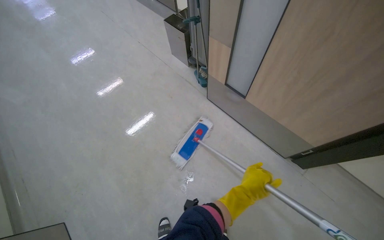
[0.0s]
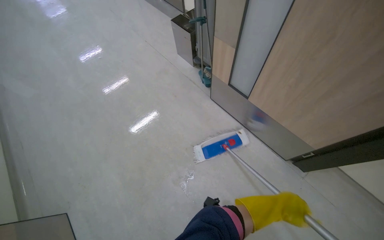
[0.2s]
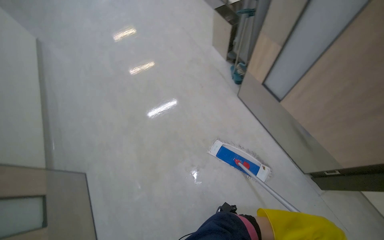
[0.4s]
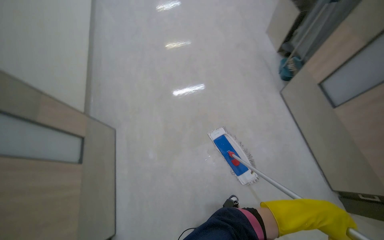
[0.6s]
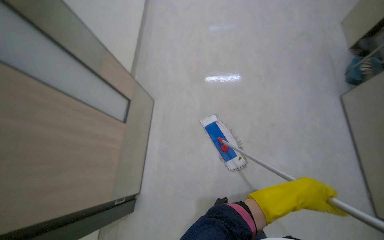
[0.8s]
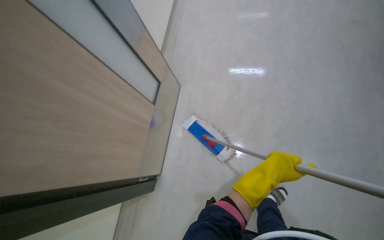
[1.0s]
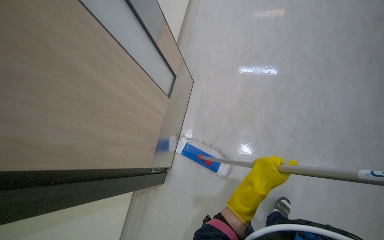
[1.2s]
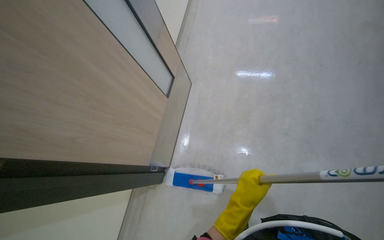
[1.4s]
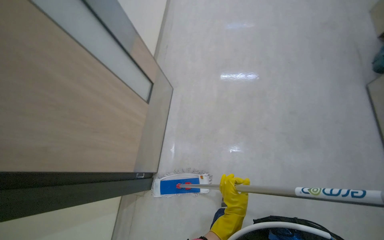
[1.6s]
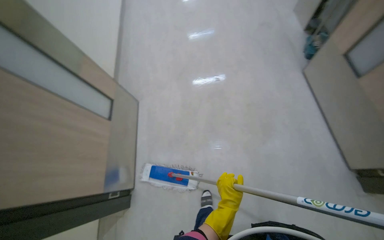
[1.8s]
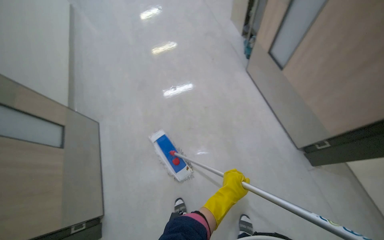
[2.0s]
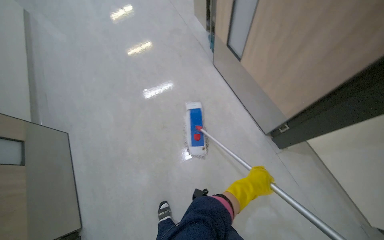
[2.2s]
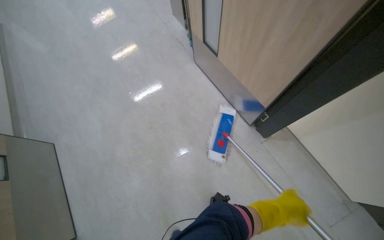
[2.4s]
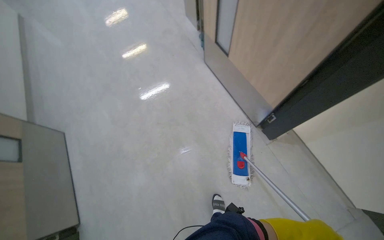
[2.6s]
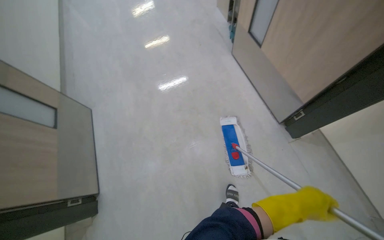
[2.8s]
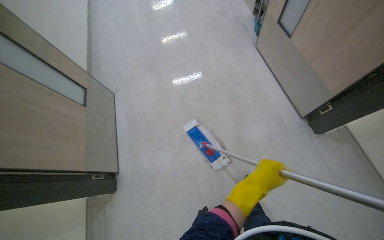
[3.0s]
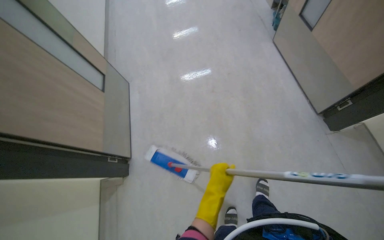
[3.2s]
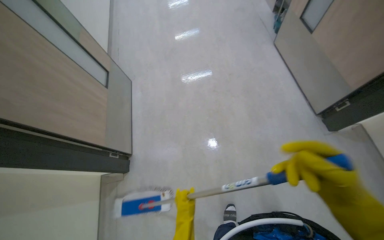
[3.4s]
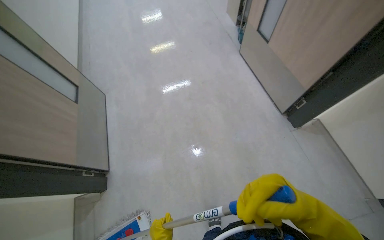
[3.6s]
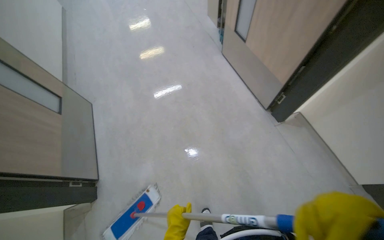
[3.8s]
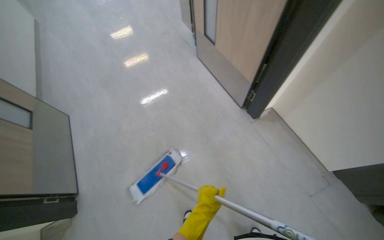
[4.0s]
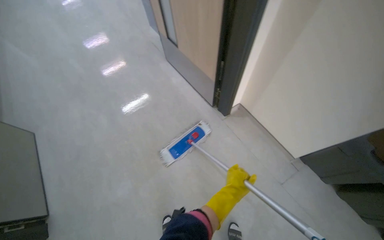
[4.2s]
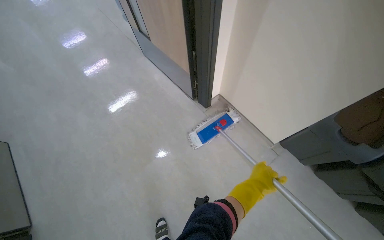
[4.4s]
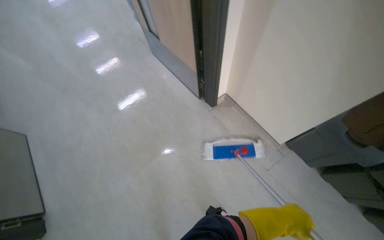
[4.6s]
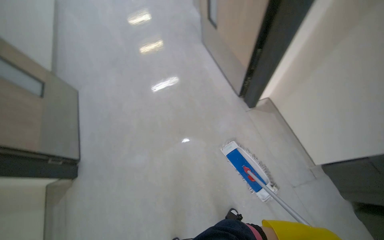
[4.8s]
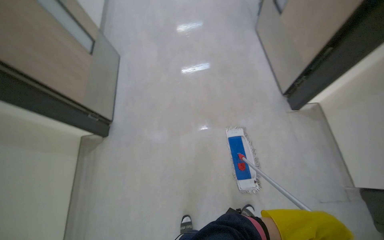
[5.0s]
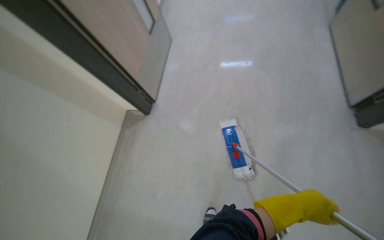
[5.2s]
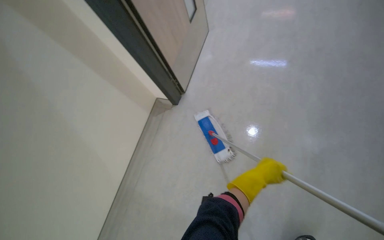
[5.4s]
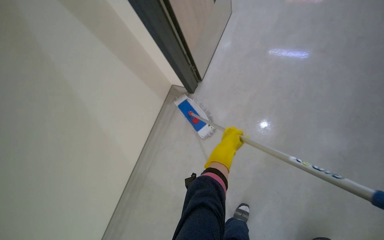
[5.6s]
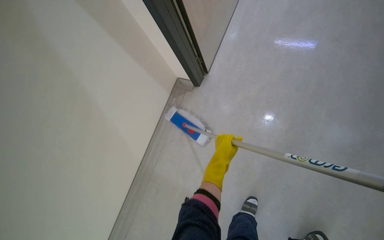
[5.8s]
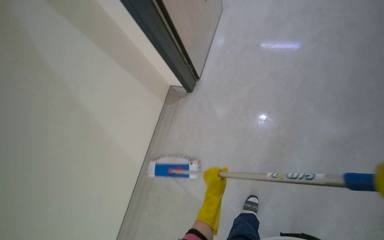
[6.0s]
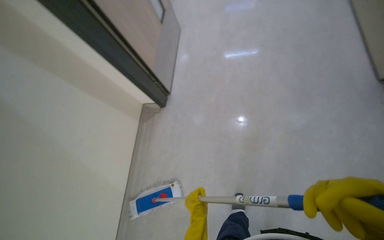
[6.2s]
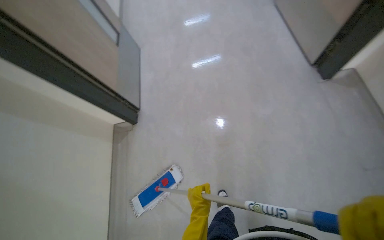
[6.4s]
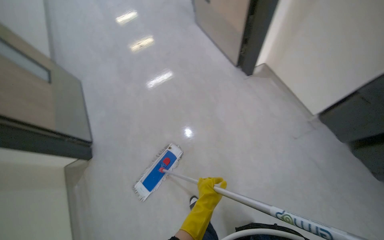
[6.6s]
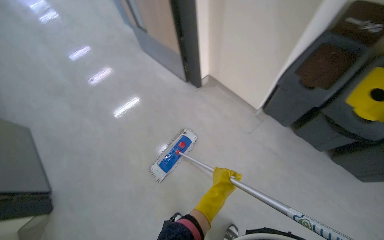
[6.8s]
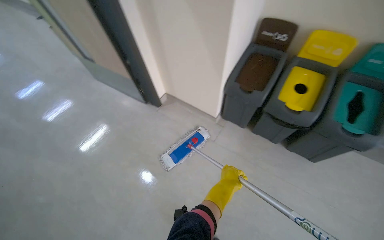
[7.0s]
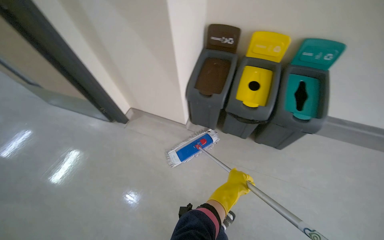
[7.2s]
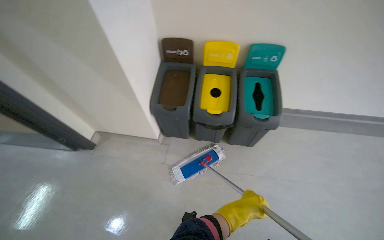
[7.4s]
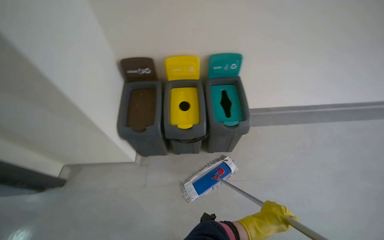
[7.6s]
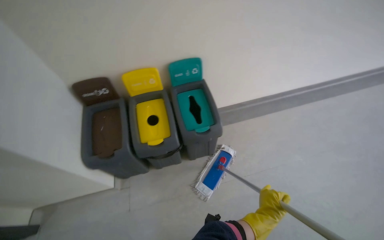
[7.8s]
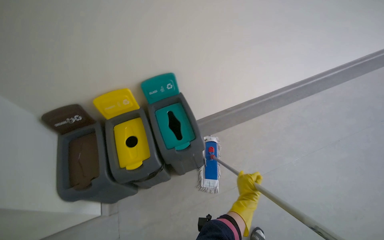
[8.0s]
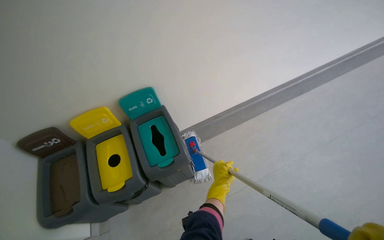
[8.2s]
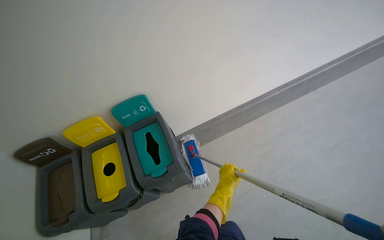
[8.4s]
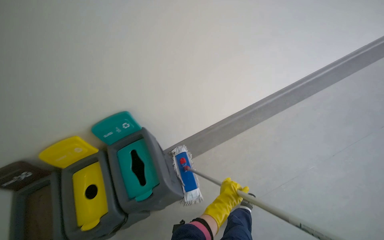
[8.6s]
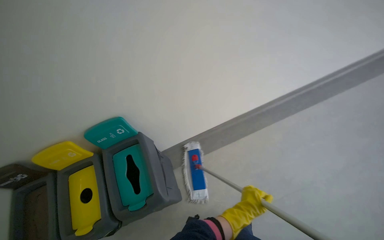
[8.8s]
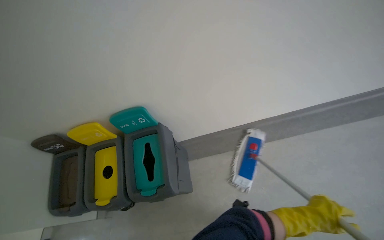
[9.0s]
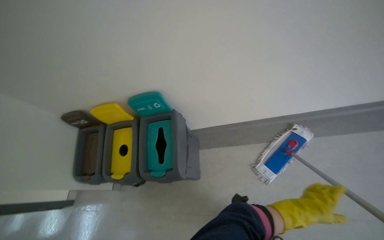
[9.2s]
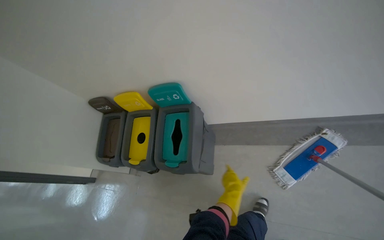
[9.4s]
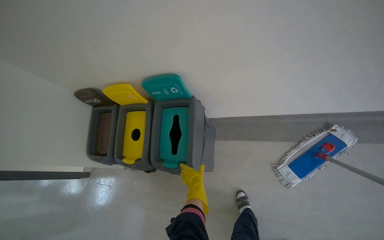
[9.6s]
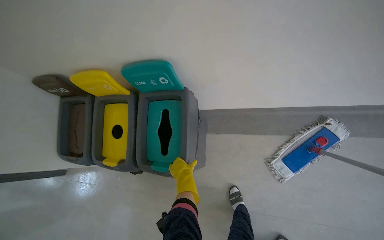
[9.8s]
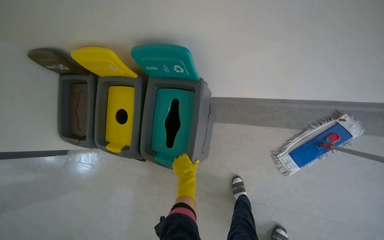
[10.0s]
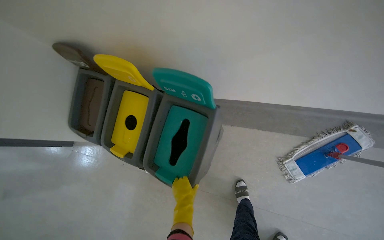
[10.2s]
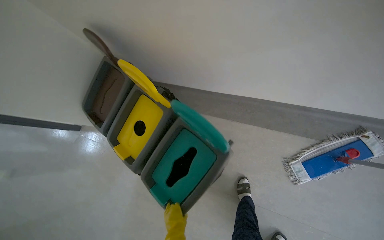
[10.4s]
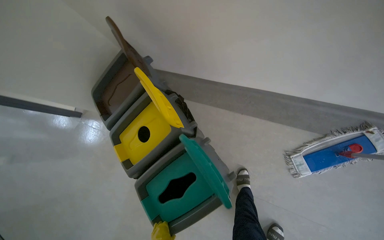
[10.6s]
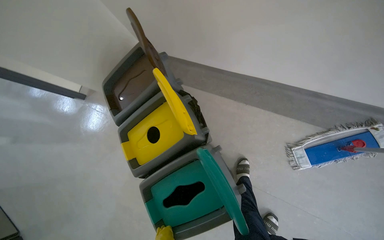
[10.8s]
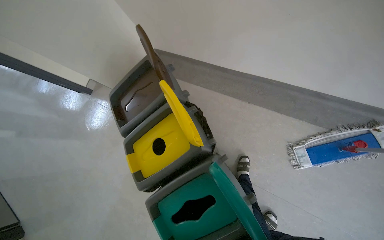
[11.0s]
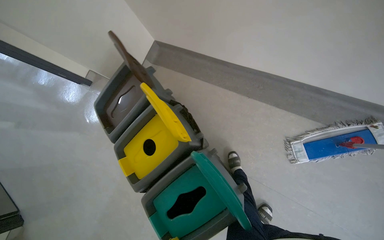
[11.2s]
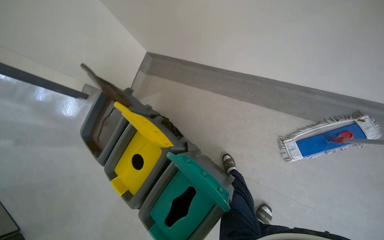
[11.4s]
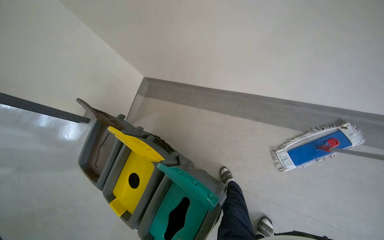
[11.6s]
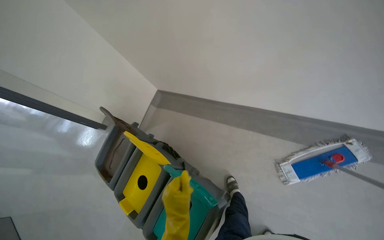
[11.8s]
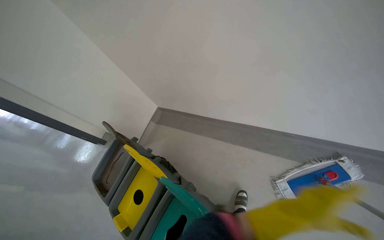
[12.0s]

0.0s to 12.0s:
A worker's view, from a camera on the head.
Job: mopping floor.
The whole recording: Mopping hallway floor. The worker mops the hallway floor using a flat mop and a bucket.
0.0s to 1.6s: The camera is carried roughly 40 cm. The head rotates roughly 50 degrees to the left.
1.6s to 3.0s: The camera travels about 40 cm. The head rotates about 25 degrees to the right.
3.0s to 4.4s: The head travels to the right, about 60 cm. The head rotates approximately 25 degrees to the right.
4.4s to 6.0s: The wearer moves about 50 cm. The wearer's head swings about 45 degrees to the left.
6.0s to 7.6s: The camera is carried about 1 m. The head rotates roughly 110 degrees to the right. The wearer looks about 30 degrees further upward.
7.6s to 9.0s: The wearer moves roughly 1 m.
9.0s to 10.4s: The view tips downward by some 25 degrees. The left hand goes about 60 cm to the left and farther from the camera.

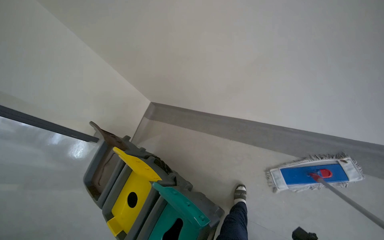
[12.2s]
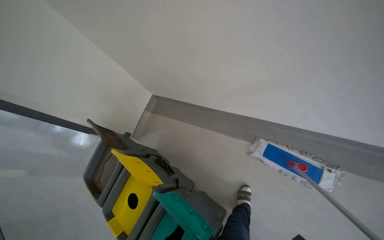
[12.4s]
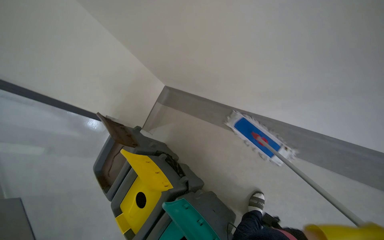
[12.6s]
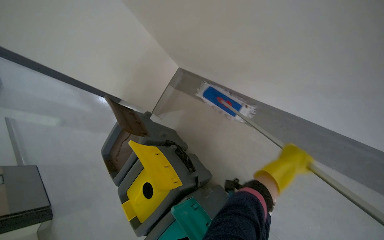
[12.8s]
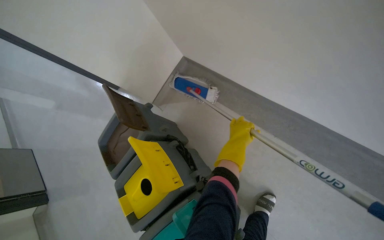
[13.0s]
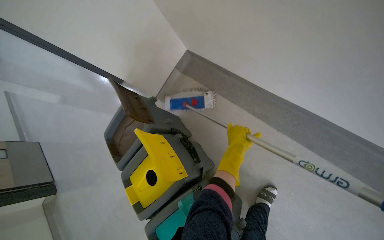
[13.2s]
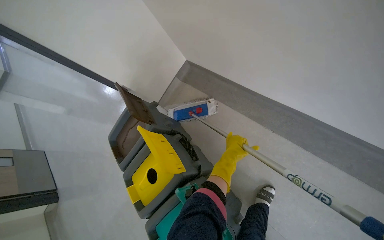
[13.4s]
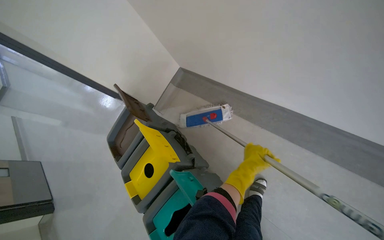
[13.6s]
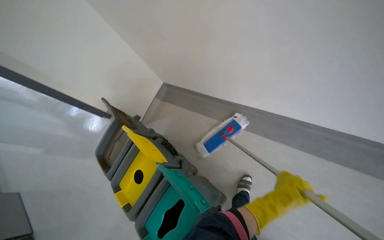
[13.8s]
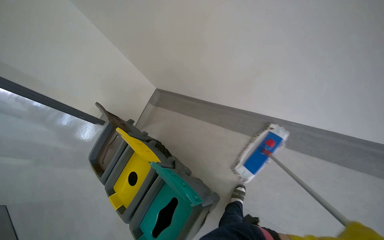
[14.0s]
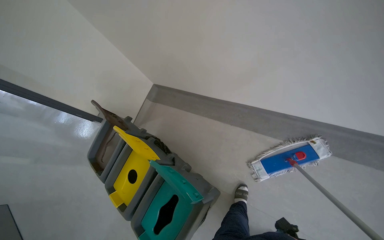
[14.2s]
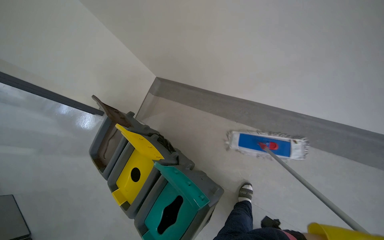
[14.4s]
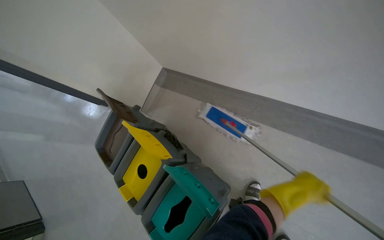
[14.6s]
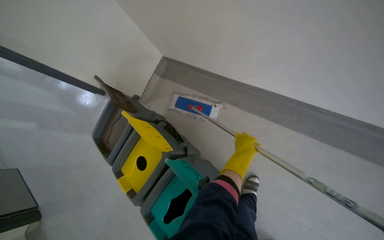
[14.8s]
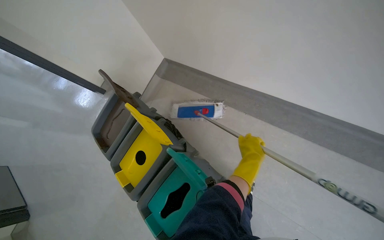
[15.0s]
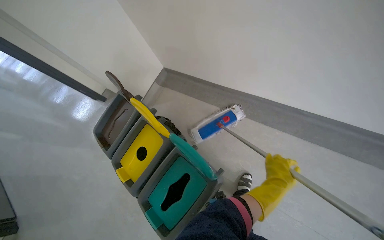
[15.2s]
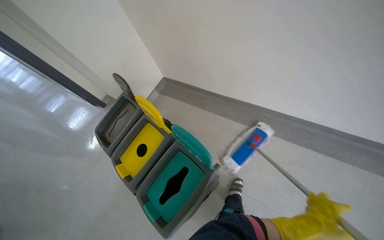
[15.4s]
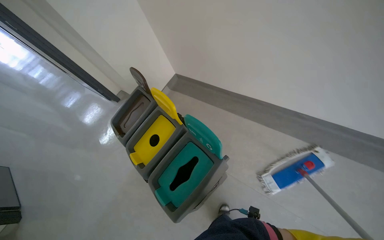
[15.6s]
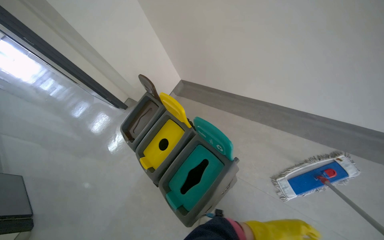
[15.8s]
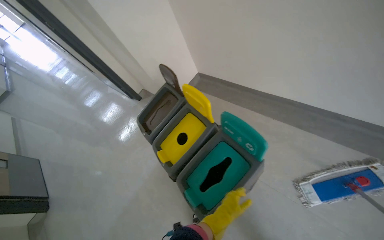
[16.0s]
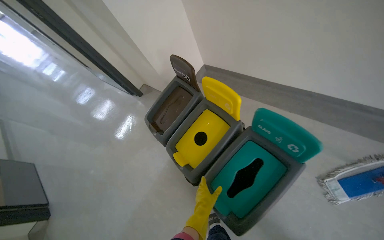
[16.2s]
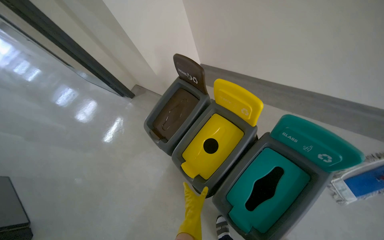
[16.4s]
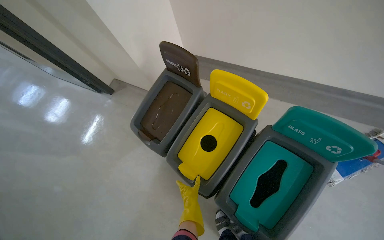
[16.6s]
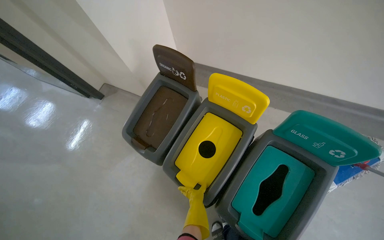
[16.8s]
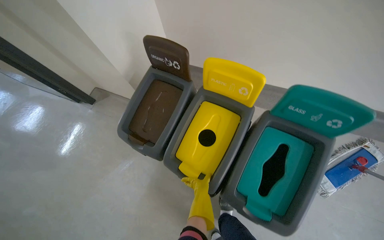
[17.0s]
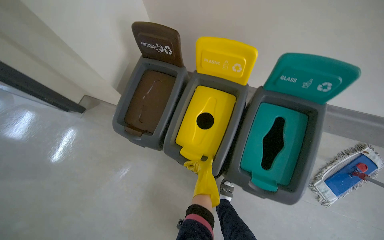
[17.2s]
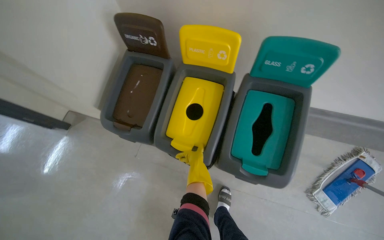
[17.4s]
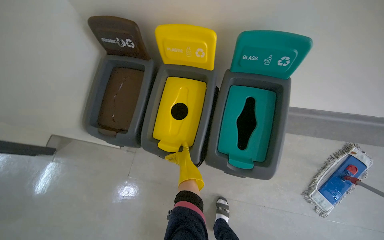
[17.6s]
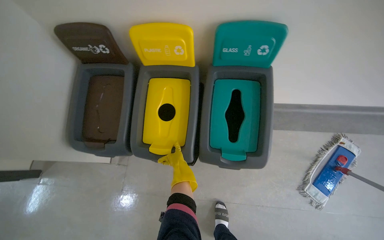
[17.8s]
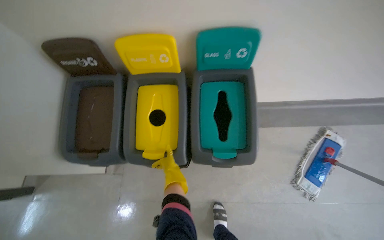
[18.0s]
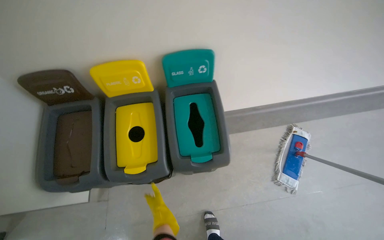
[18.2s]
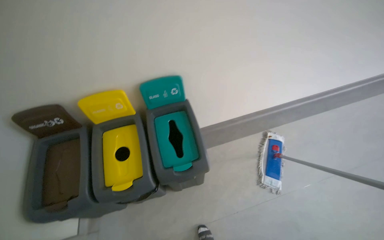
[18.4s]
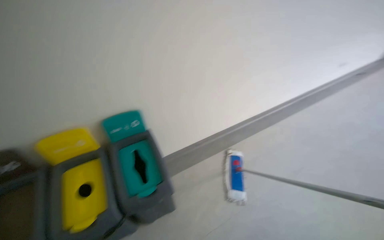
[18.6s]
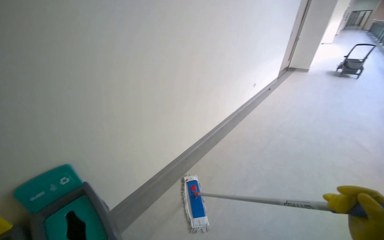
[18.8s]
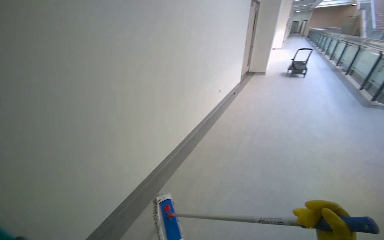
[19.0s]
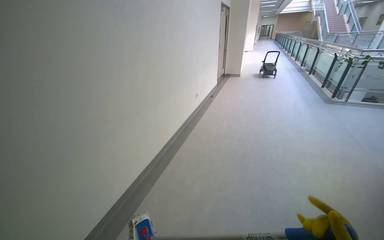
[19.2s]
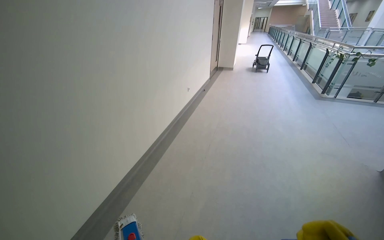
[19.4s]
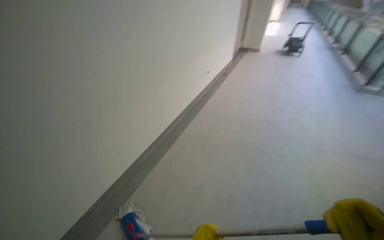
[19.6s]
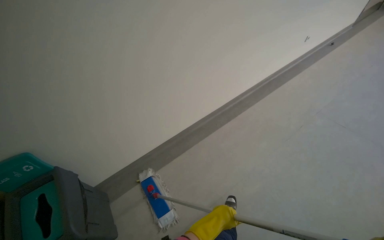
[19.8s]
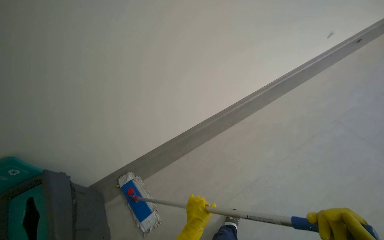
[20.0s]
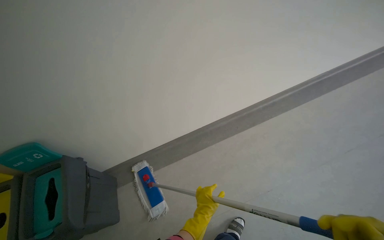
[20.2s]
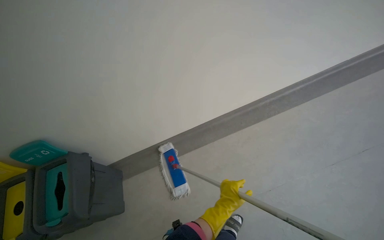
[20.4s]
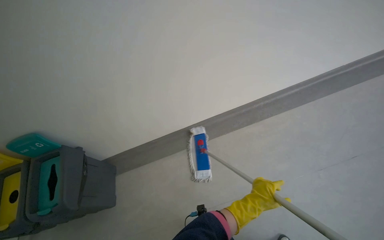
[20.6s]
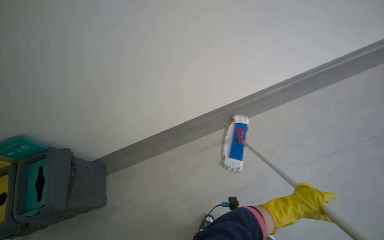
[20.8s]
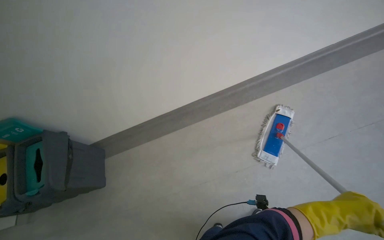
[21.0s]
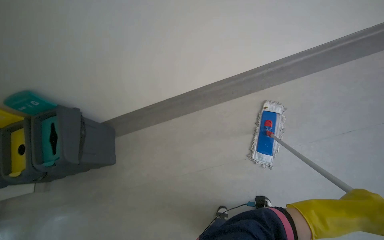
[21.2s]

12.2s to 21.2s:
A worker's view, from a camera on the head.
Job: mopping floor.
The whole recording: Mopping hallway floor. The worker mops the hallway floor using a flat mop and a bucket.
15.2s to 16.6s: The wearer moves about 60 cm.
16.6s to 18.2s: The wearer moves about 50 cm. The wearer looks roughly 40 degrees further to the right. The view tilts about 30 degrees upward.
